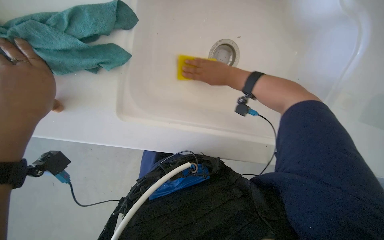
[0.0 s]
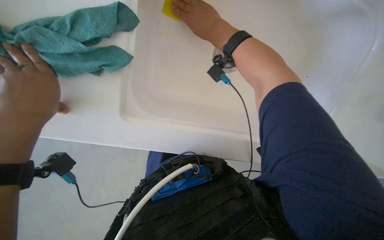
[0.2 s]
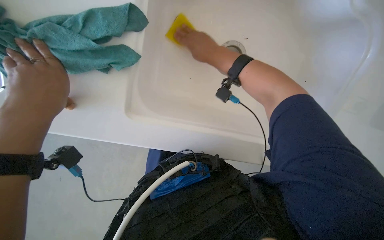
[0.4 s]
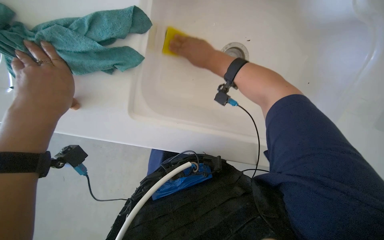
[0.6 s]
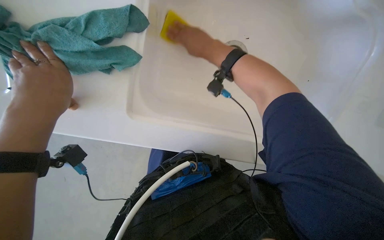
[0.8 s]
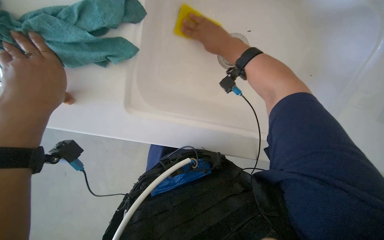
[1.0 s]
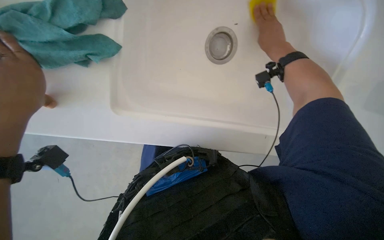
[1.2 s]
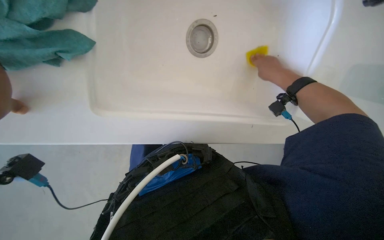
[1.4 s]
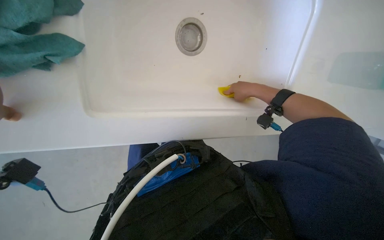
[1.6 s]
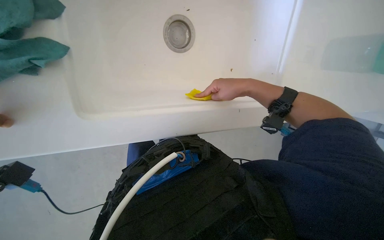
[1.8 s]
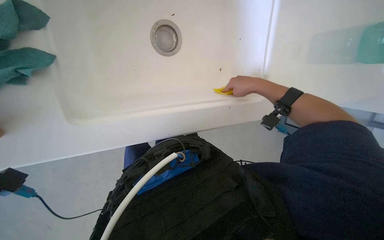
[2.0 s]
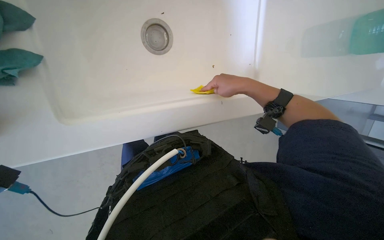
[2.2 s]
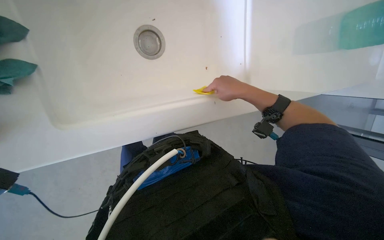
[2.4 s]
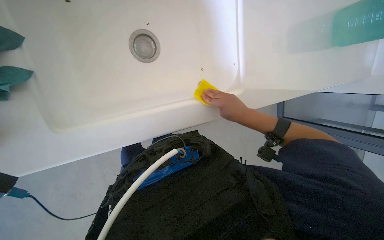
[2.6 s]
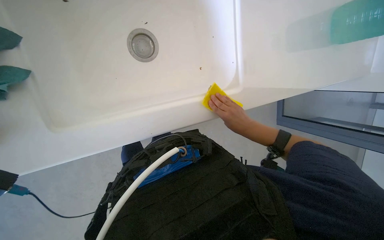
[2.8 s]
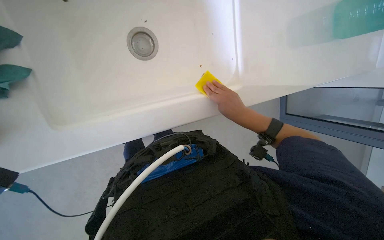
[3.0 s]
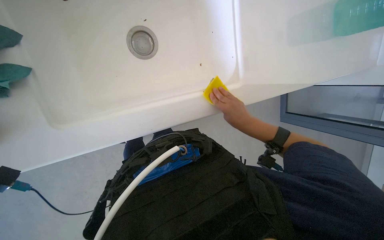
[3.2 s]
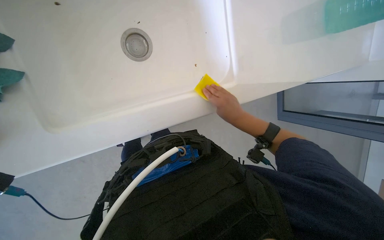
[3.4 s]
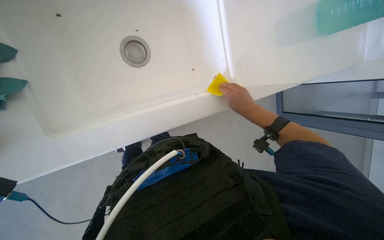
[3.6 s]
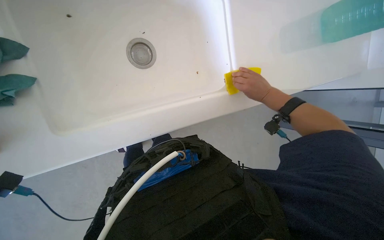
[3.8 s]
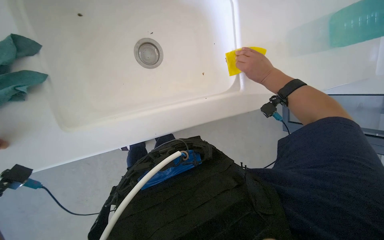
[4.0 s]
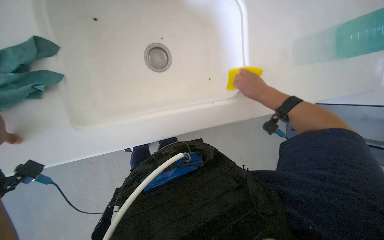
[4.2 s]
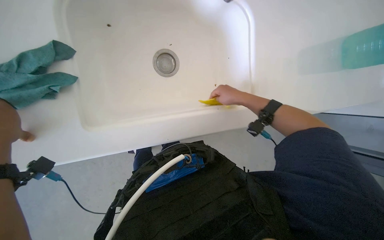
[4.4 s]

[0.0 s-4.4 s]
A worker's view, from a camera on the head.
Job: cleaning kitchen.
The whole recording: Scrubbing kitchen sink. The worker scrubs the kitchen sink with a yellow sponge.
0.0 to 1.4 s: The right hand shifts some 20 cm to the right.
1.4 to 3.0 s: The right hand travels down the picture by some 20 cm.
3.0 to 4.4 s: The right hand moves up the picture, approximately 10 cm.

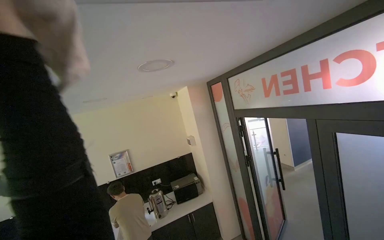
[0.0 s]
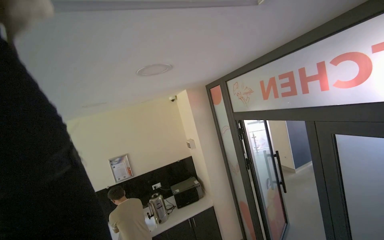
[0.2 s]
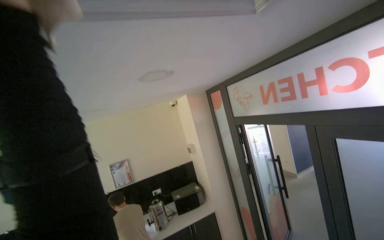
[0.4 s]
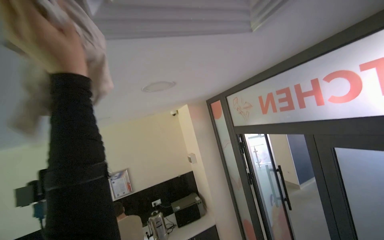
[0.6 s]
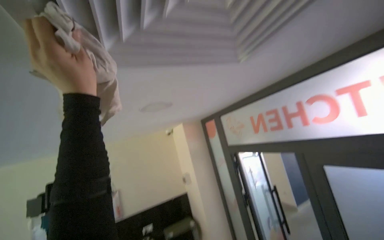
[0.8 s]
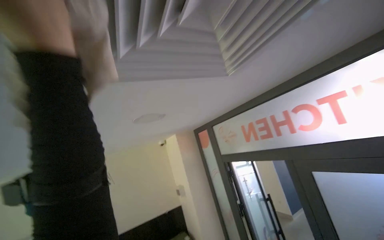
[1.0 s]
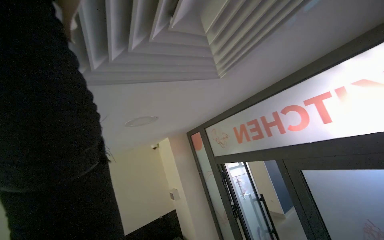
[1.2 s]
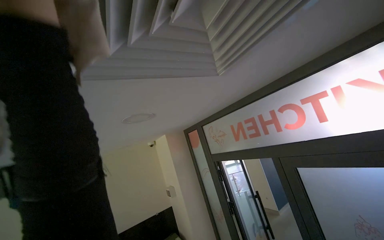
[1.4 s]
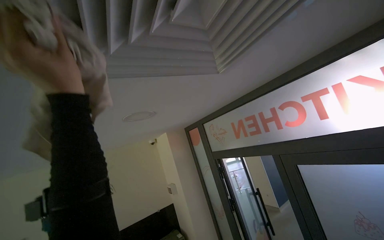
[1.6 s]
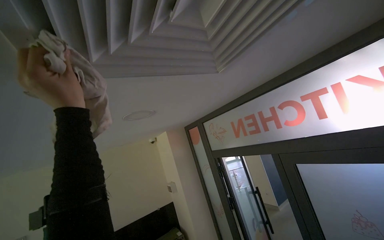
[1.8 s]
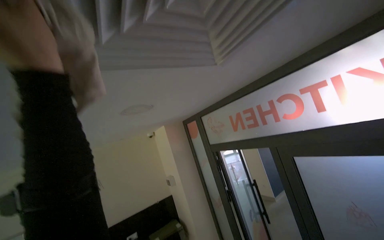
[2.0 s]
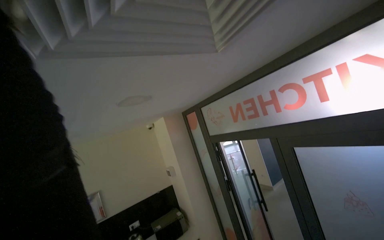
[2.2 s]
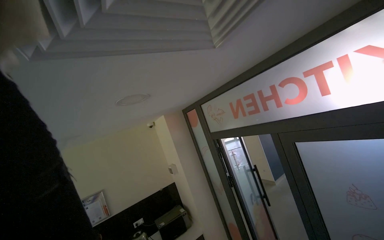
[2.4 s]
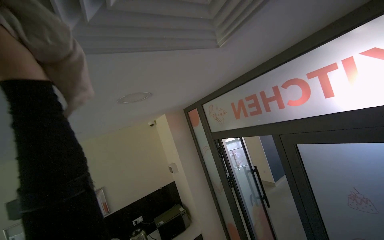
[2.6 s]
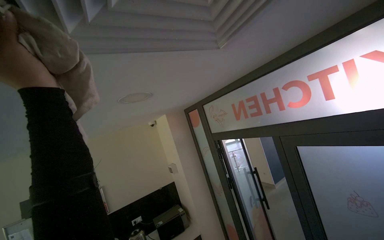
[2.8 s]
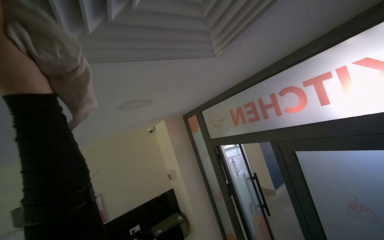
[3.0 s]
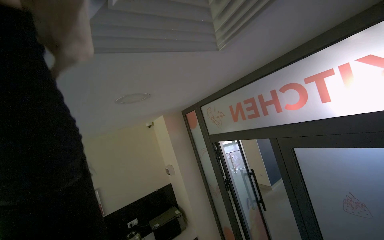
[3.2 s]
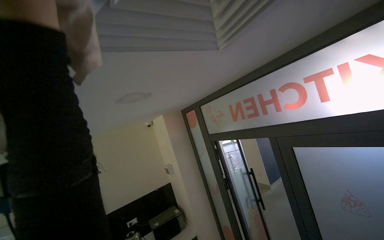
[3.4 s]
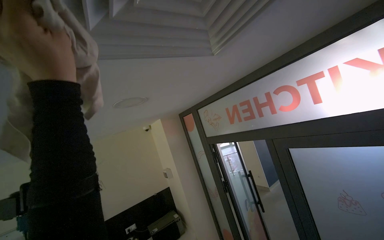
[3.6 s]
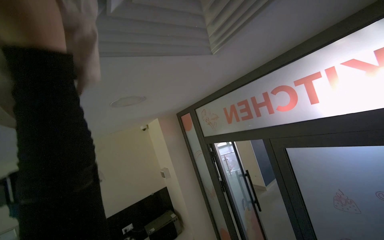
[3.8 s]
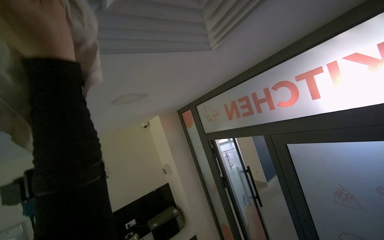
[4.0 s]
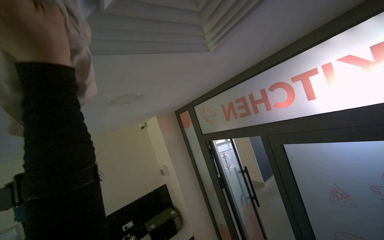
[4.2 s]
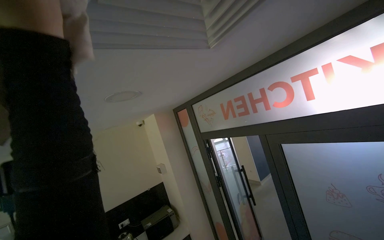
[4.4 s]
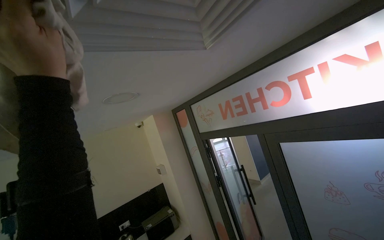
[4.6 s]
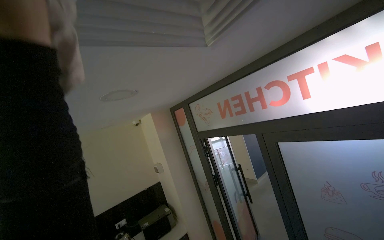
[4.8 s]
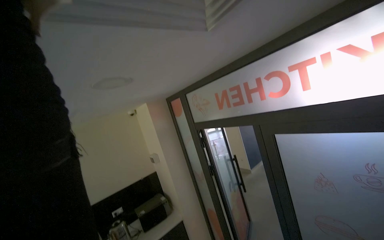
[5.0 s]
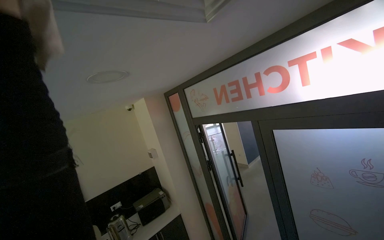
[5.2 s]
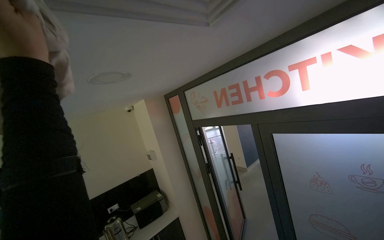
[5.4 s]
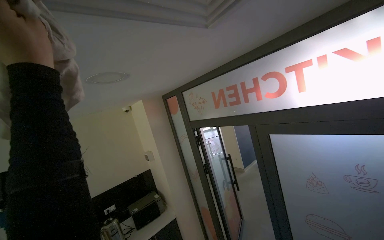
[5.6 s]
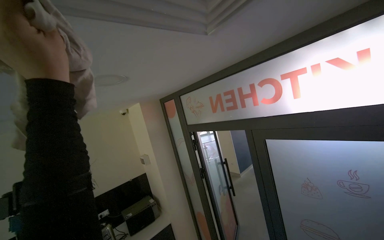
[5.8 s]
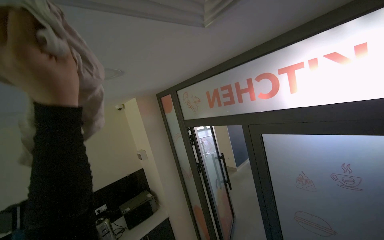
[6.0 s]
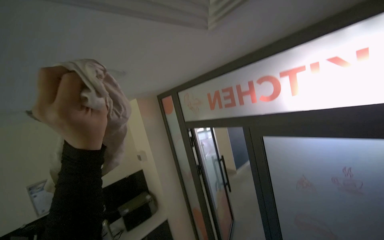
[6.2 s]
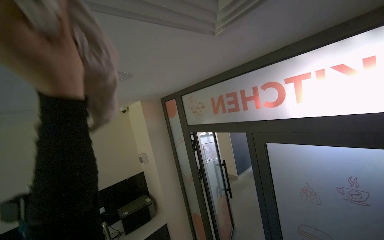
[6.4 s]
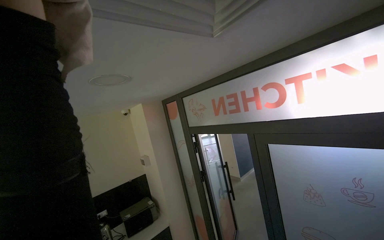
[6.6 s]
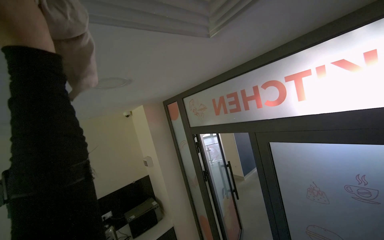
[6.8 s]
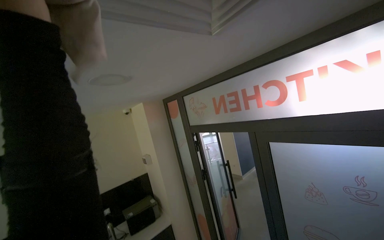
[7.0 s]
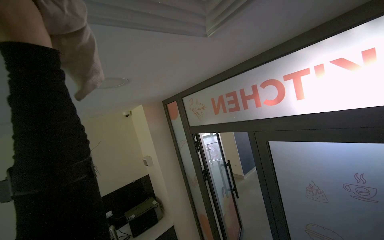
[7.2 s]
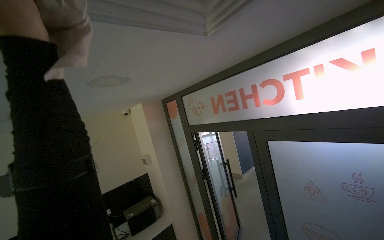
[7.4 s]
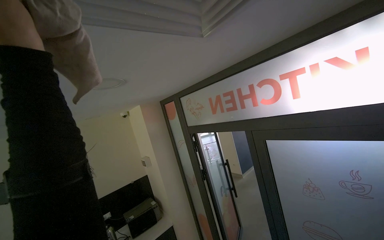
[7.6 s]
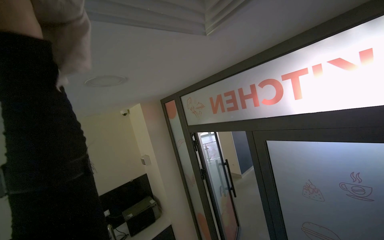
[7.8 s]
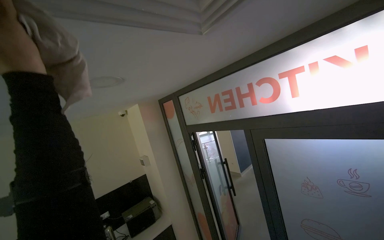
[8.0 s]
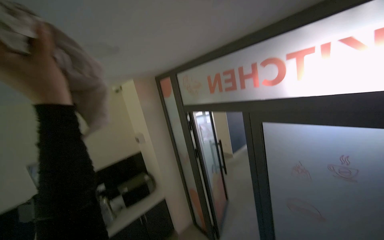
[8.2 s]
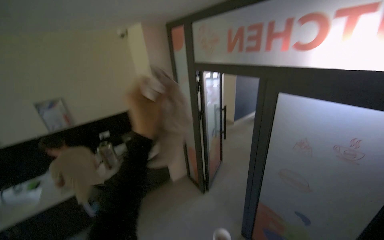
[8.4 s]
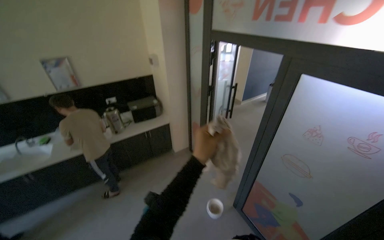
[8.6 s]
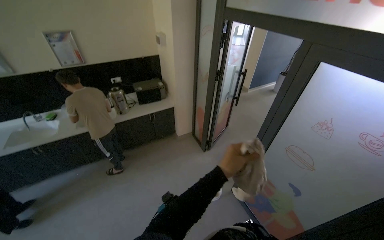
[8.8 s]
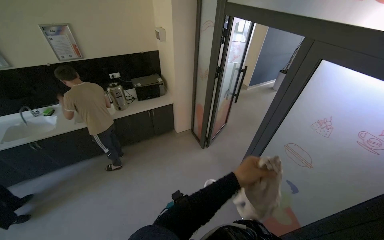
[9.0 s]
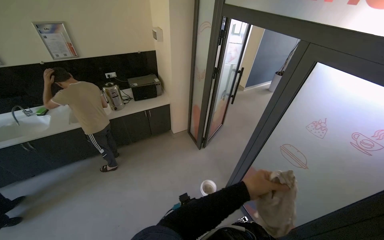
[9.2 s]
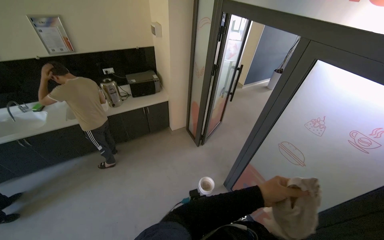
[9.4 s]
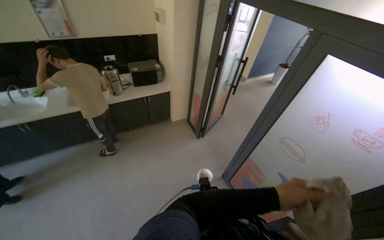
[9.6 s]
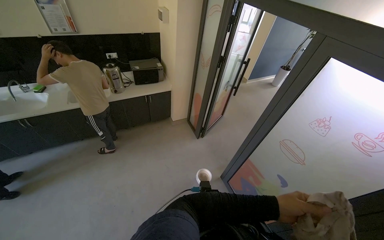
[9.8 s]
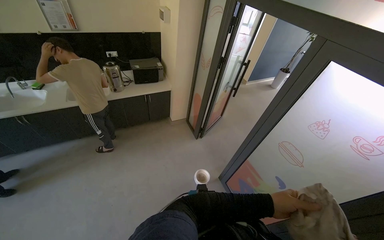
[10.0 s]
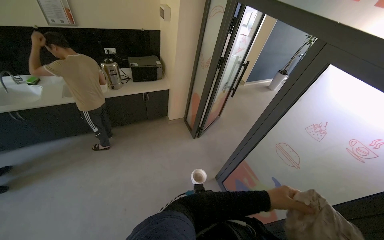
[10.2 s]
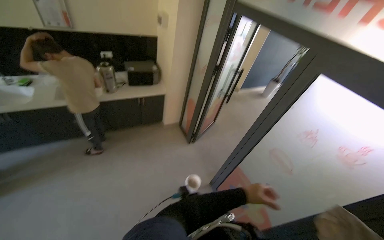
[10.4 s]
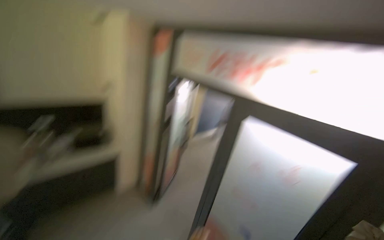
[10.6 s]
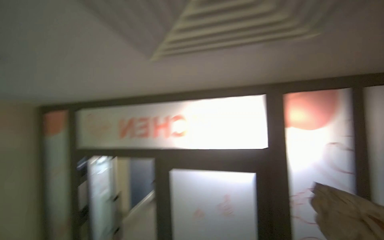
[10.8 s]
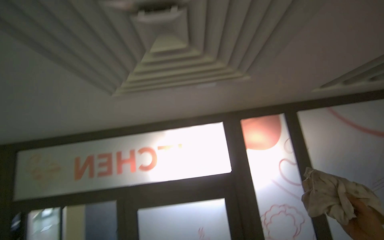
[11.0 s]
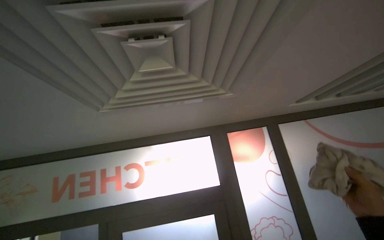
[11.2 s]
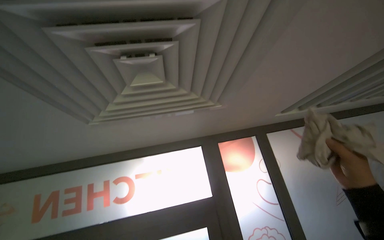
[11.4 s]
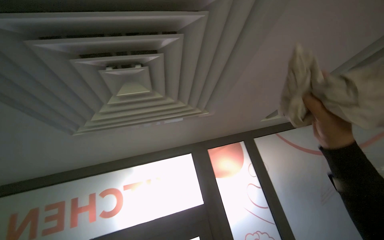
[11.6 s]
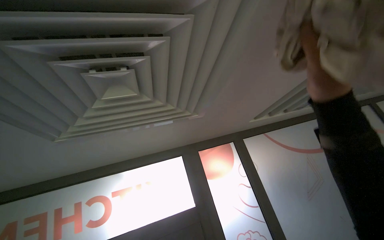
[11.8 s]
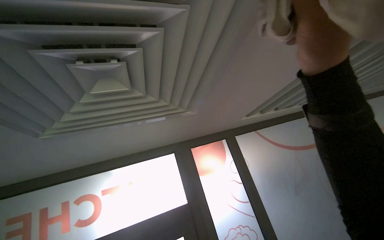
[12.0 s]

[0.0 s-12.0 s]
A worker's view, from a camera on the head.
Job: wiping surfaces.
The whole recording: Wiping ceiling vents. The worker wipes the ceiling vents with a cloth.
0.0 to 1.6 s: The view tilts roughly 15 degrees upward.
7.6 to 9.0 s: The wearer looks about 40 degrees further downward.
10.4 to 12.0 s: The wearer's head swings some 55 degrees to the right. The wearer looks some 45 degrees further upward.

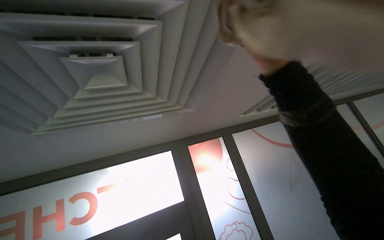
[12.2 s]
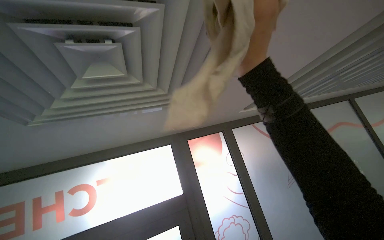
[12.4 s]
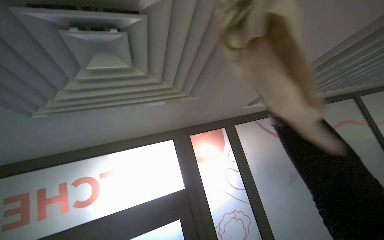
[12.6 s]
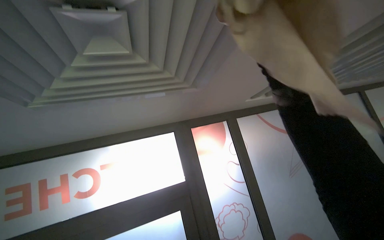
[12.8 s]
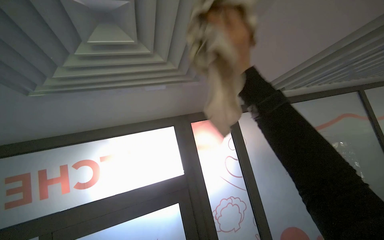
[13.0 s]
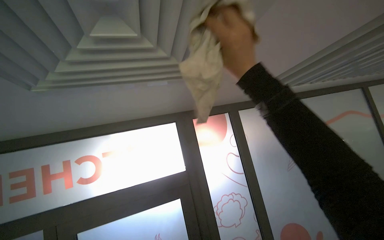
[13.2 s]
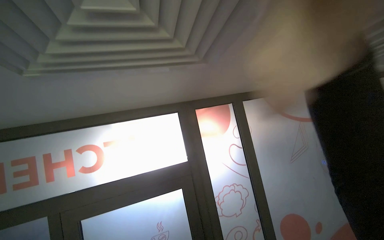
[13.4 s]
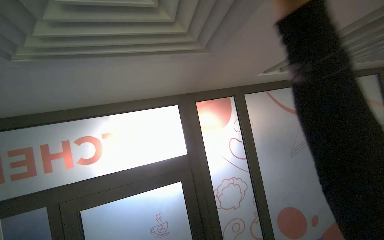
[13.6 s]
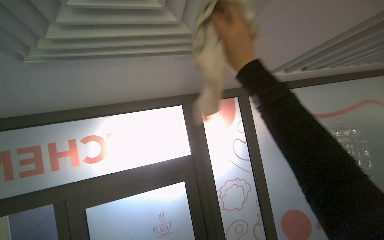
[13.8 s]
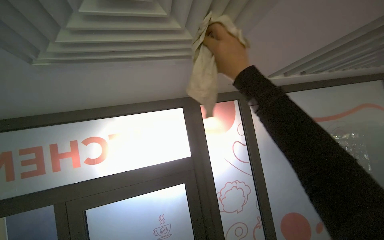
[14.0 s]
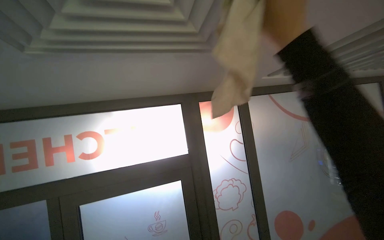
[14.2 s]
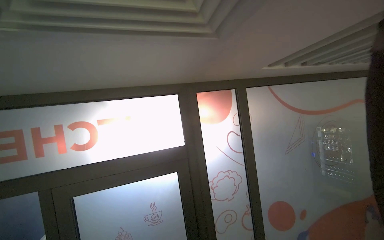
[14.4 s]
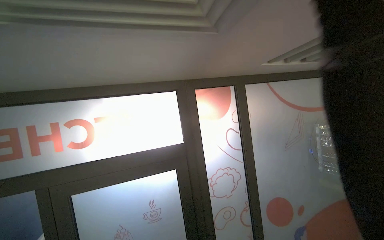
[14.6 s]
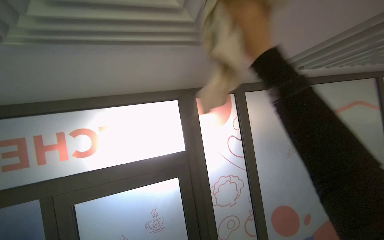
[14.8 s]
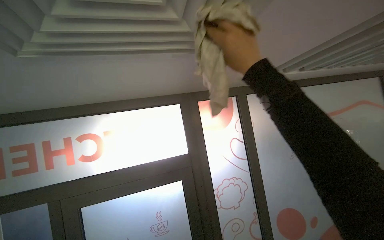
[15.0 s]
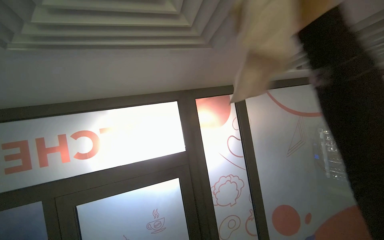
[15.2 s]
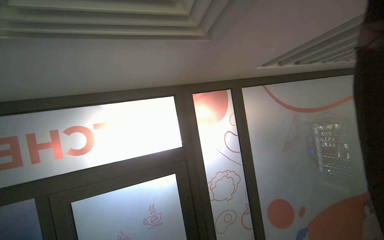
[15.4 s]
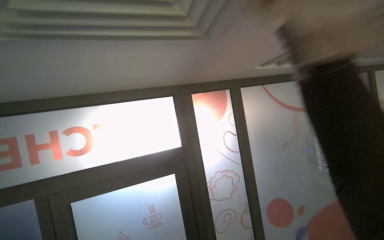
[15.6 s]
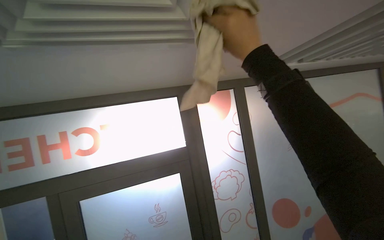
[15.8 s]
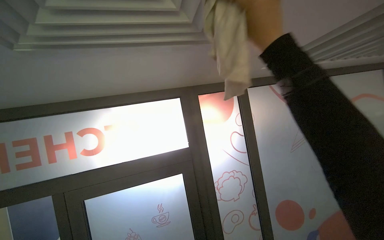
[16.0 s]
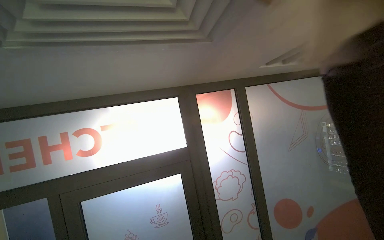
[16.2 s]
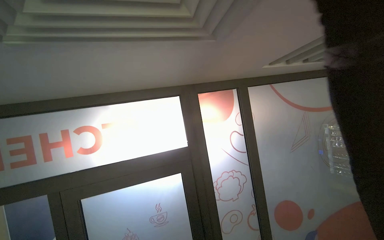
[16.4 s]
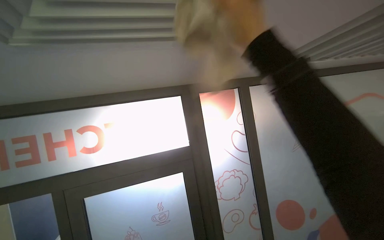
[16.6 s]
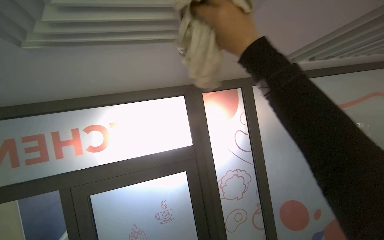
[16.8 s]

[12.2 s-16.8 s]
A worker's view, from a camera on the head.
Job: wiping surfaces.
The whole recording: Wiping ceiling vents. The worker wipes the ceiling vents with a cloth.
12.2 to 13.8 s: The wearer looks roughly 15 degrees further downward. The right hand goes roughly 25 cm farther from the camera.
13.8 to 15.2 s: The right hand moves nearer to the camera, about 10 cm.
15.2 to 16.8 s: The right hand moves to the left, about 10 cm.
